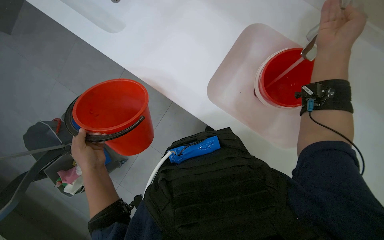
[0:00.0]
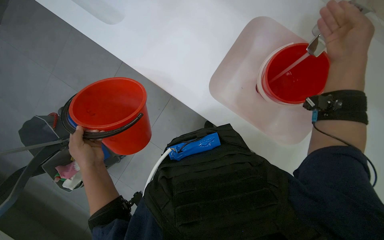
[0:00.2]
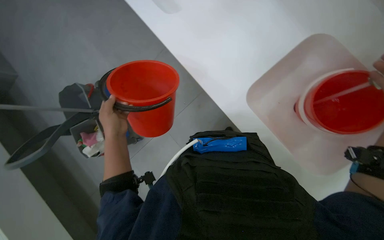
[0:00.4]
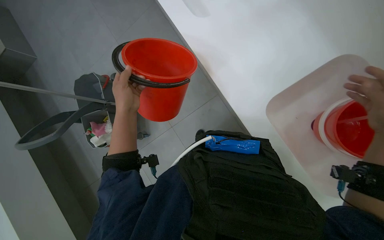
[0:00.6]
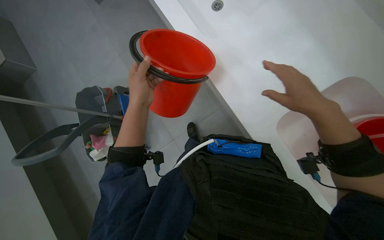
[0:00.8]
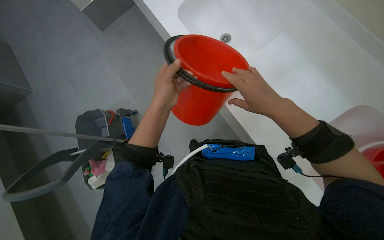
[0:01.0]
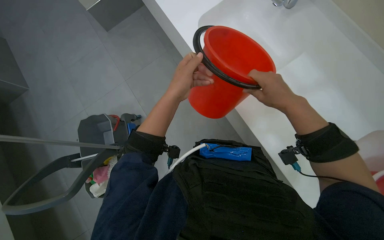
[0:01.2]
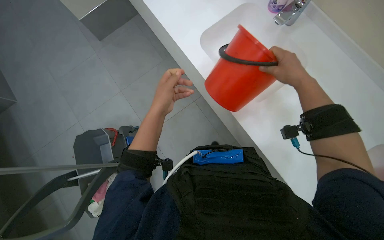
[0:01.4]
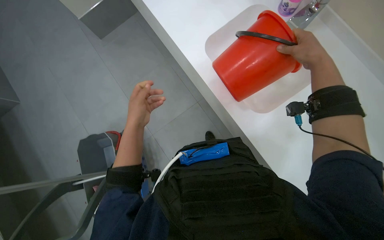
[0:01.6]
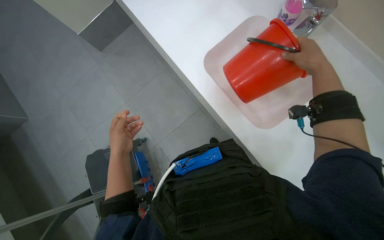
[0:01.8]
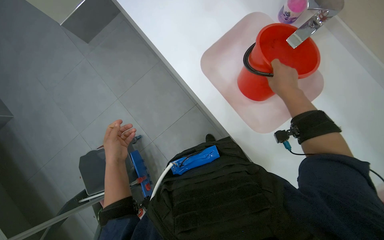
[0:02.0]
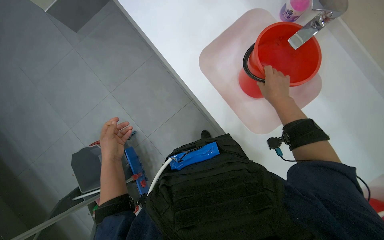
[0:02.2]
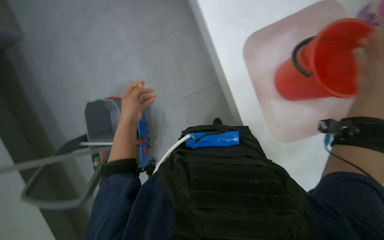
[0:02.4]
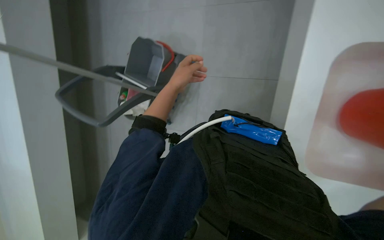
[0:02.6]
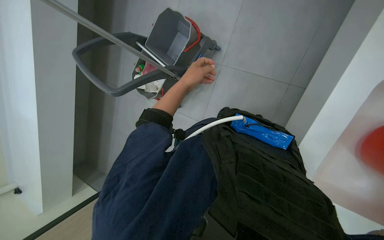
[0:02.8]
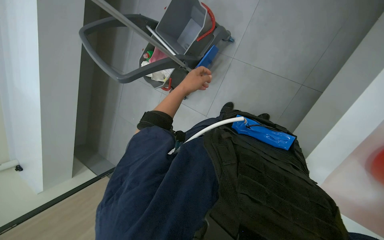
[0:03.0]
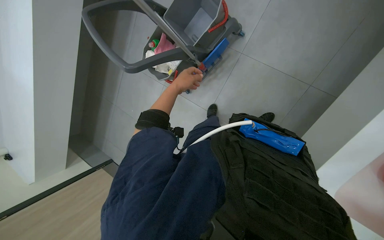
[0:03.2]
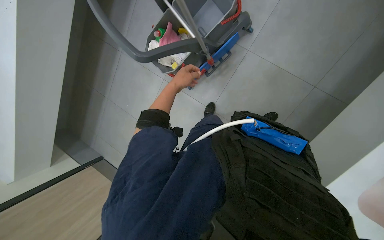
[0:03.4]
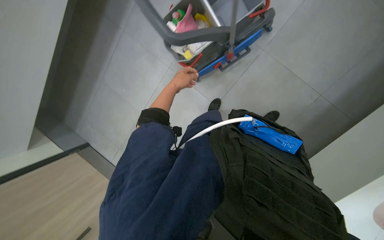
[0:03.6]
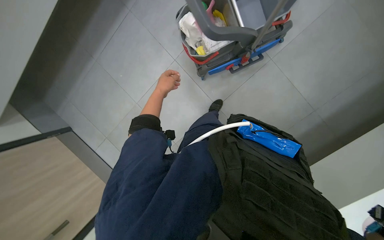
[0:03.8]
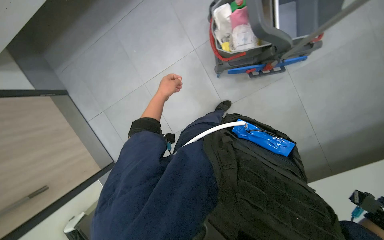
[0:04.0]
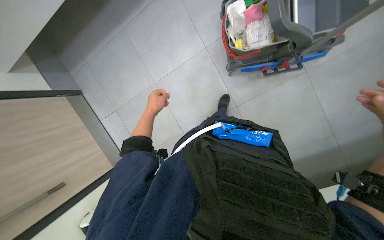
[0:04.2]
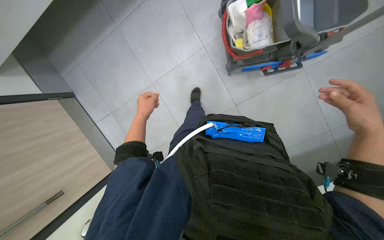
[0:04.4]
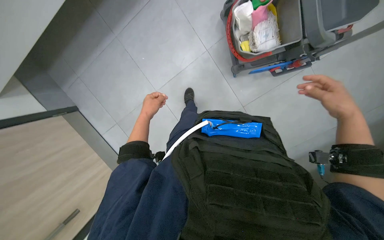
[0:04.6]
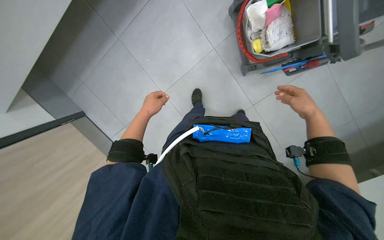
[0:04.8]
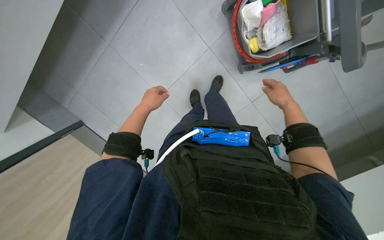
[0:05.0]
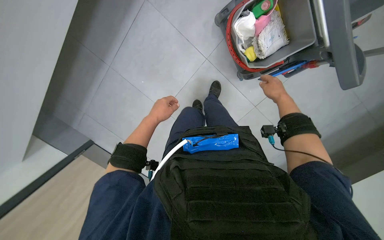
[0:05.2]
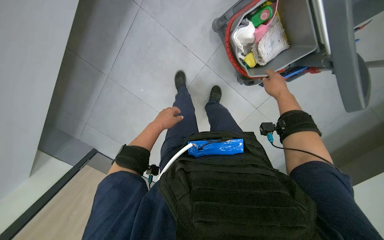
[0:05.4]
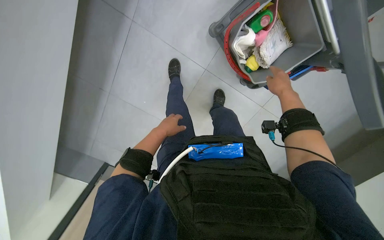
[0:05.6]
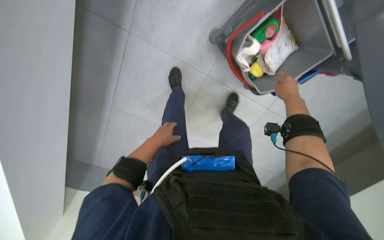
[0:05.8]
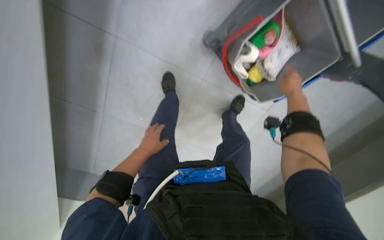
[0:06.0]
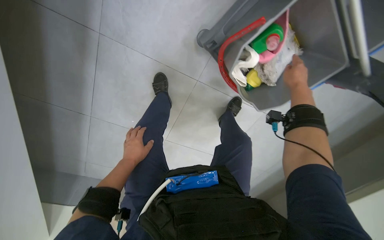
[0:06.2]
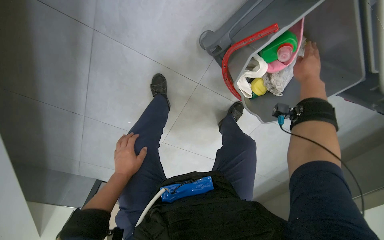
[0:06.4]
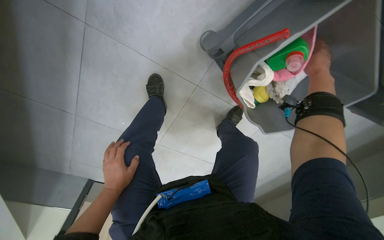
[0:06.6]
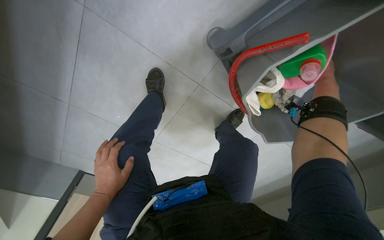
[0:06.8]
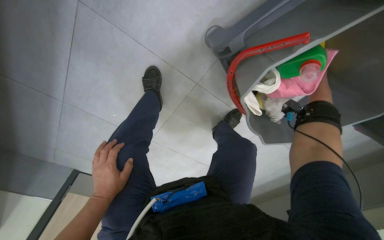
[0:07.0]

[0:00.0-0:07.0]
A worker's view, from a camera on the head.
Job: preparing cleaning supplies.
The whole recording: Preparing cleaning supplies. The worker takes buckets from the cart, fills one with water, and places it back on the cart.
0:00.0 to 0:01.4: The left hand shifts approximately 10 cm to the right.
0:01.4 to 0:02.8: The left hand is displaced farther from the camera by approximately 15 cm.
0:02.8 to 0:04.2: The camera pitches downward, by some 15 degrees. The scene rotates clockwise by about 45 degrees.

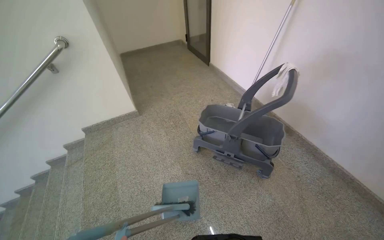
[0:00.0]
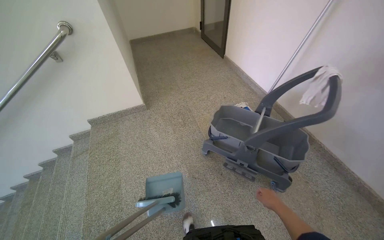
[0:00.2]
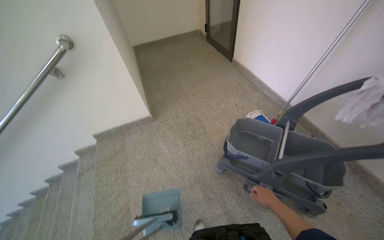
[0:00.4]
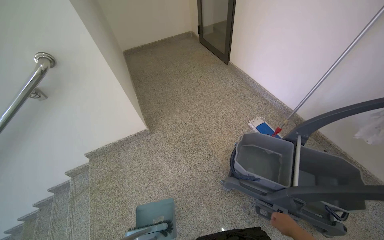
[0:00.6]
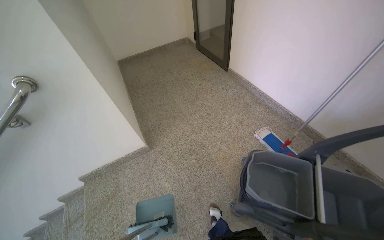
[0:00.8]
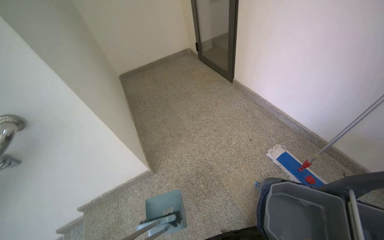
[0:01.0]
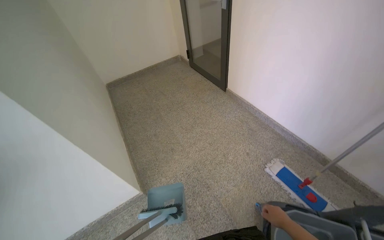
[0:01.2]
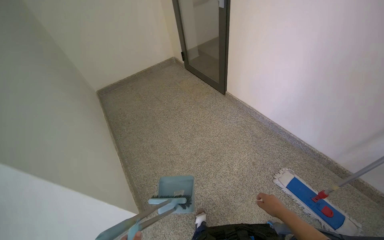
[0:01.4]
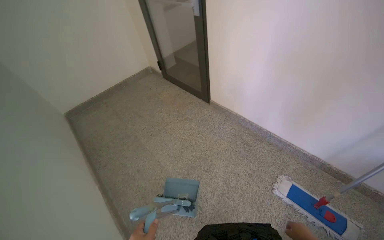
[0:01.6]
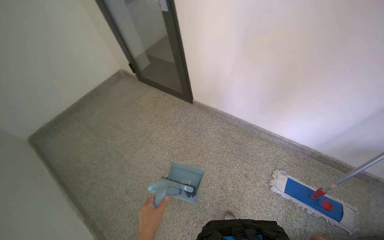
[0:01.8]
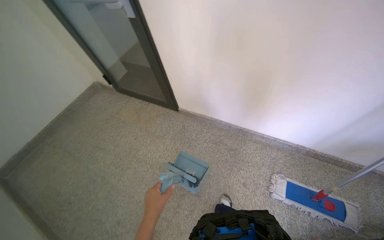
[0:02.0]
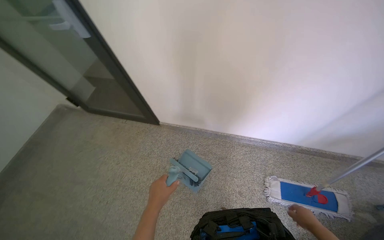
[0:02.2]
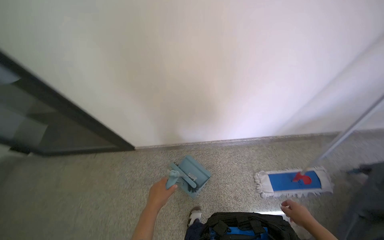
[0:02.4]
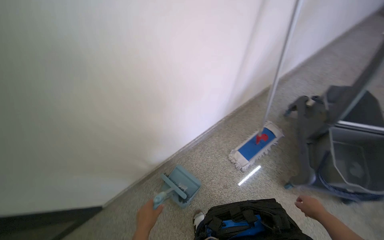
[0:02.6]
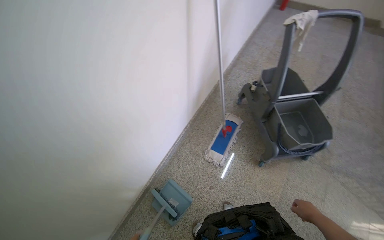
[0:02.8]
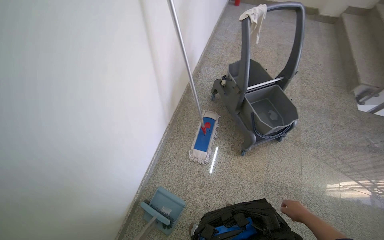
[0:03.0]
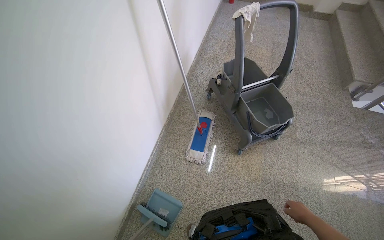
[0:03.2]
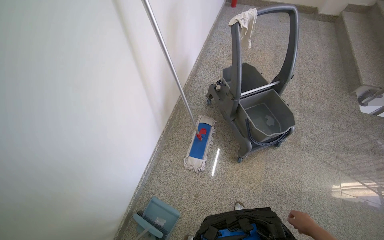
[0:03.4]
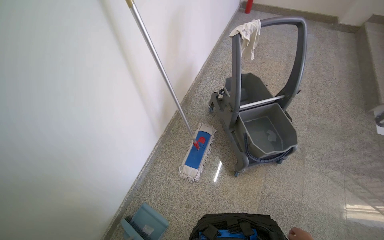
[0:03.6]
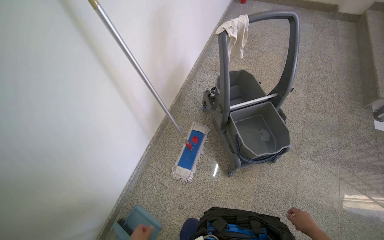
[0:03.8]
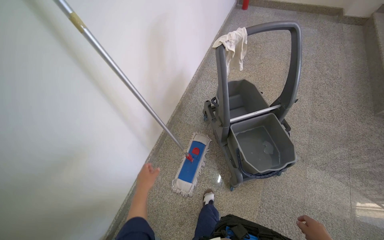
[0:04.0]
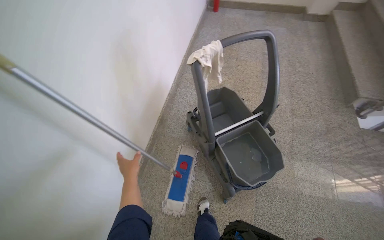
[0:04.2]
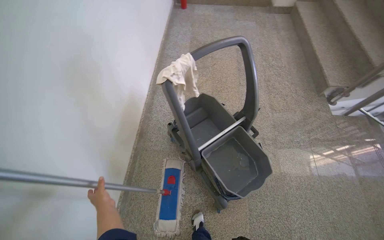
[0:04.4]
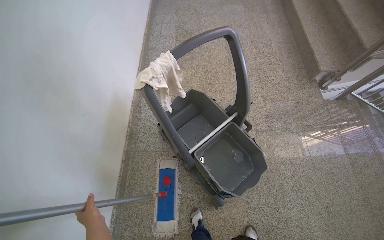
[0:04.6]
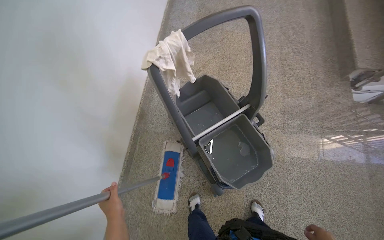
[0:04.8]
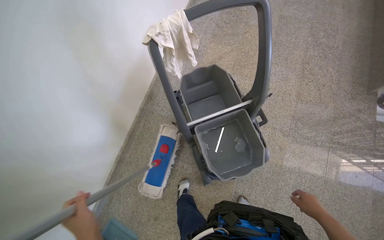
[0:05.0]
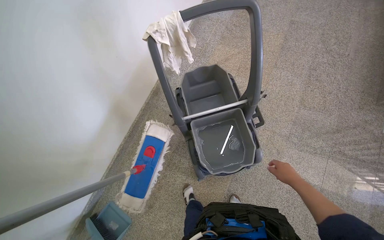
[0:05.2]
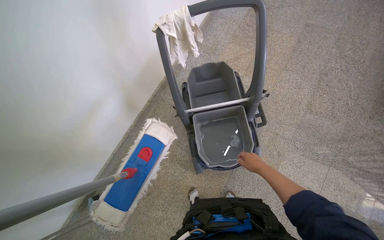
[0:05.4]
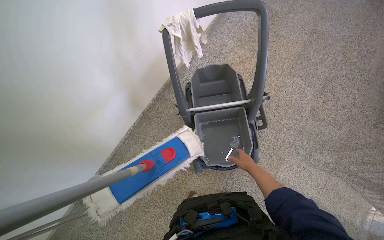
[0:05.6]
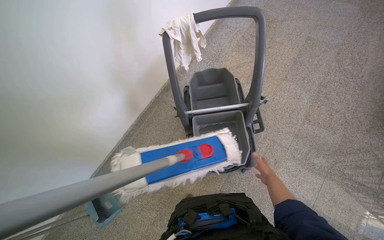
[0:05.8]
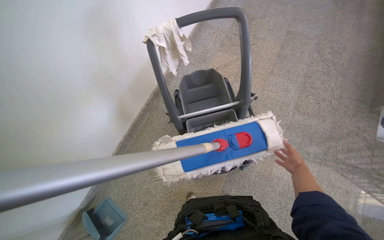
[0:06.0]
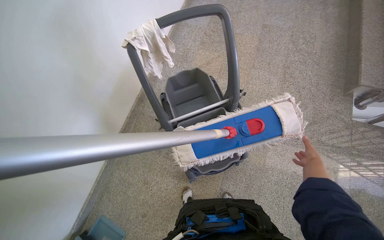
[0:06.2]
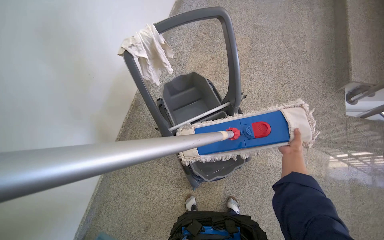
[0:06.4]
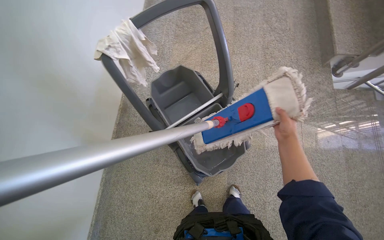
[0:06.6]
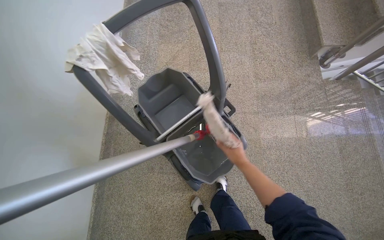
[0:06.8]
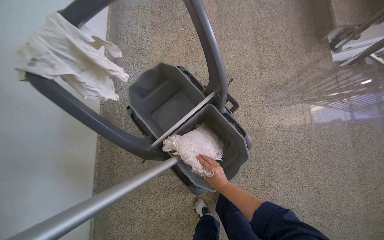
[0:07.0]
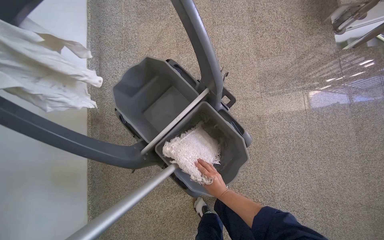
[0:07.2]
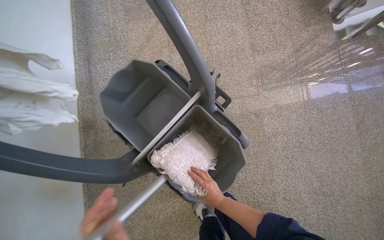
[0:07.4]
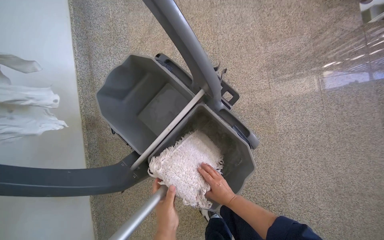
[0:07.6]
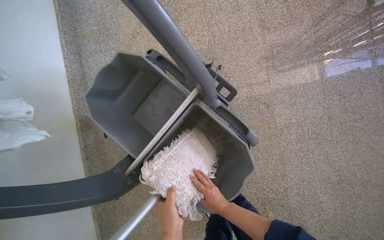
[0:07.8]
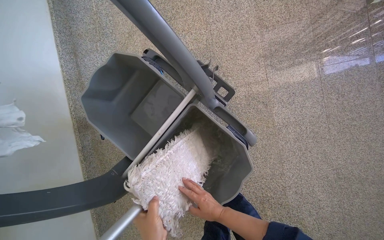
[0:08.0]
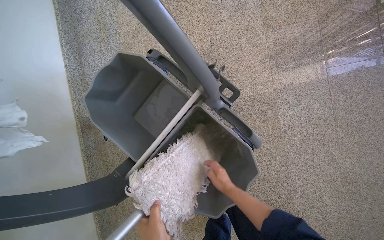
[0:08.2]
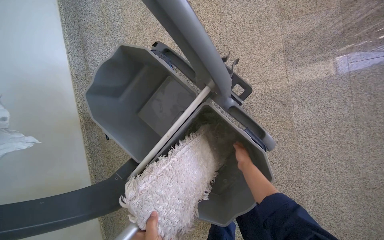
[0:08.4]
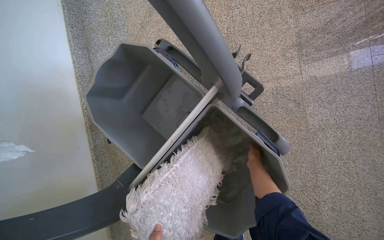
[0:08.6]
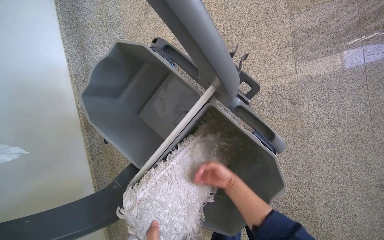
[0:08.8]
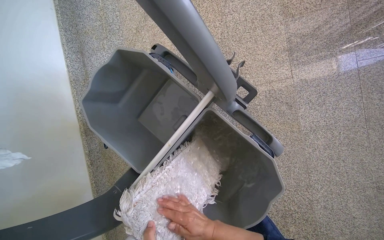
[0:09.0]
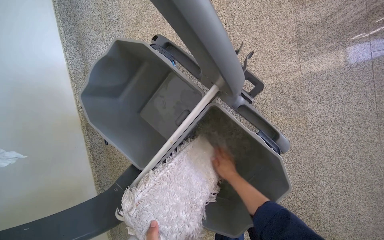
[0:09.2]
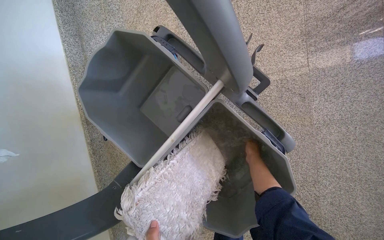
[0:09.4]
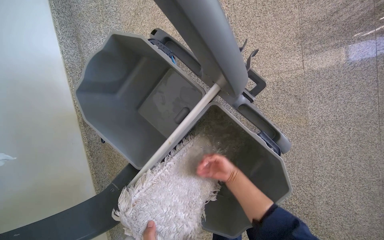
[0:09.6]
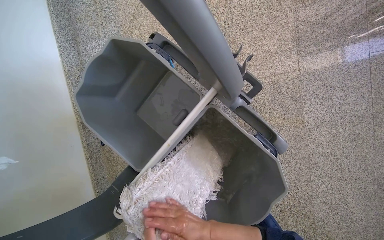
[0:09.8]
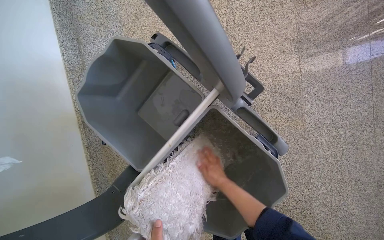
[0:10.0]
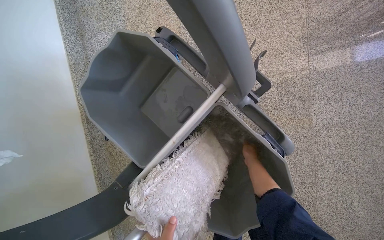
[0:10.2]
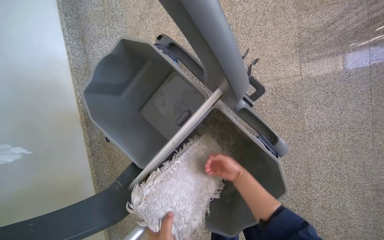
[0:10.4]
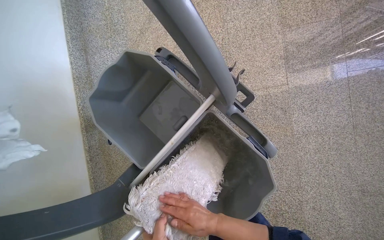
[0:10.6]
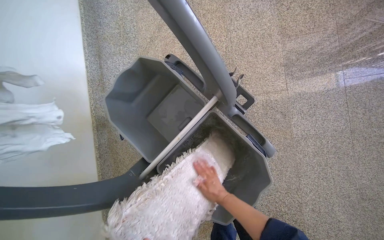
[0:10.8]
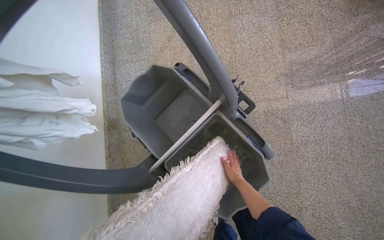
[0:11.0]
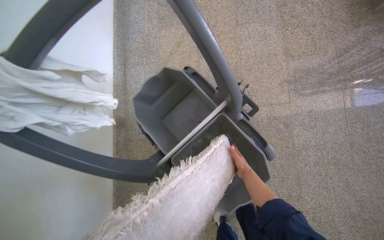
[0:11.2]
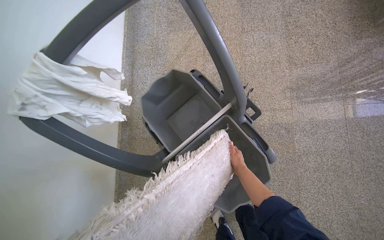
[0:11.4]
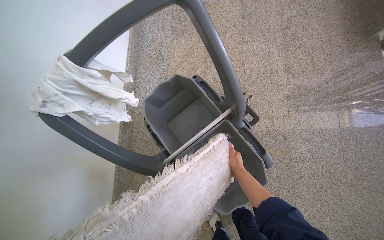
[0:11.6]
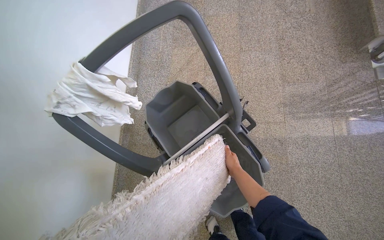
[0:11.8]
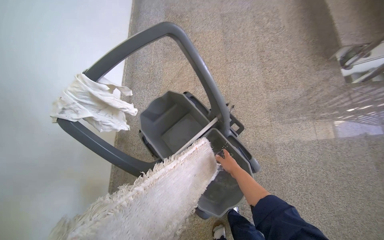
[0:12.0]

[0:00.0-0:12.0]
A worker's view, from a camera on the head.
Job: mopping floor.
The whole recording: Mopping stairwell floor. The worker mops the floor of the stairwell, including the landing and stairs.
0:00.0 to 0:01.6: The head travels some 1.5 m.
0:01.6 to 0:03.0: The head travels about 60 cm. The wearer looks approximately 115 degrees further to the right.
0:03.0 to 0:04.4: The camera is carried roughly 60 cm.
0:04.4 to 0:06.0: The head rotates some 25 degrees to the left.
0:06.0 to 0:07.6: The head travels roughly 40 cm. The wearer looks roughly 35 degrees further to the right. The camera pitches downward, by some 15 degrees.
0:07.6 to 0:09.0: The right hand shifts roughly 10 cm to the left.
0:09.0 to 0:10.4: The right hand swings left and right, about 20 cm each way, with 2 reversals.
0:10.4 to 0:12.0: The view tilts about 20 degrees upward. The right hand moves some 15 cm to the left and comes back.
